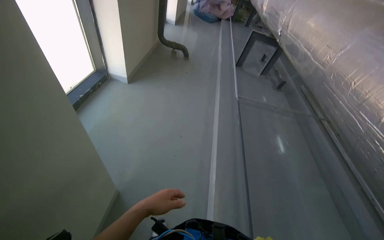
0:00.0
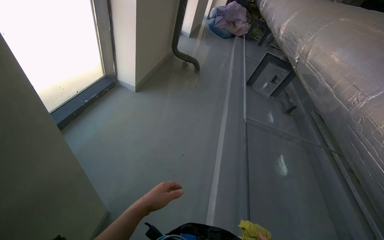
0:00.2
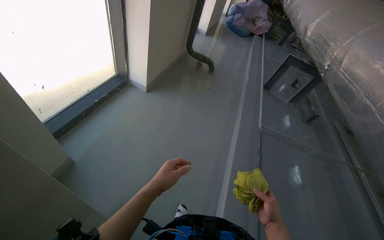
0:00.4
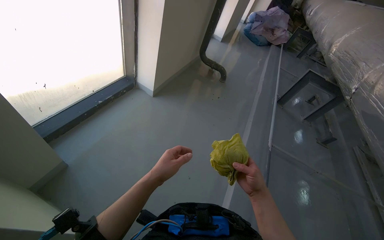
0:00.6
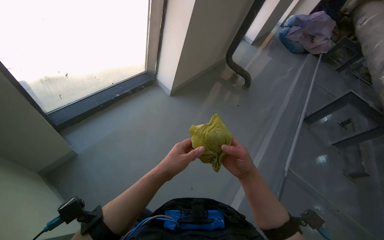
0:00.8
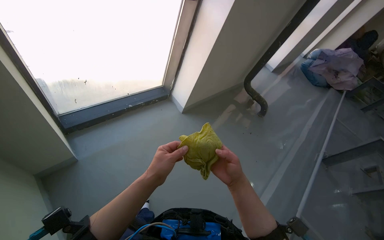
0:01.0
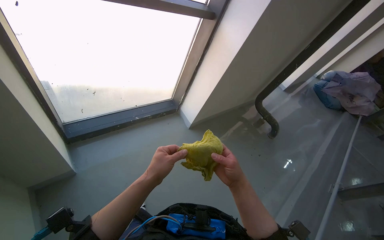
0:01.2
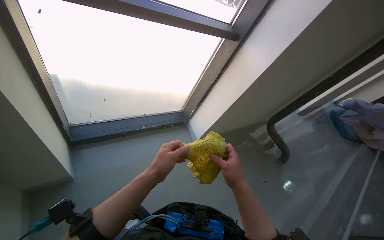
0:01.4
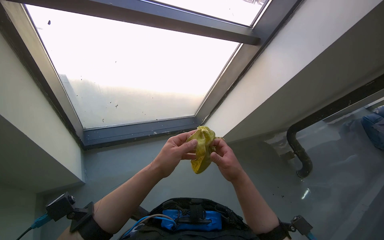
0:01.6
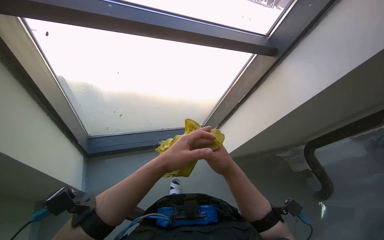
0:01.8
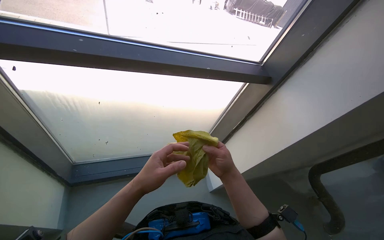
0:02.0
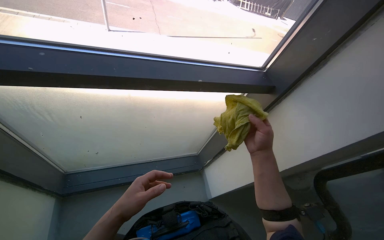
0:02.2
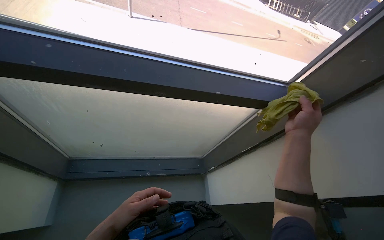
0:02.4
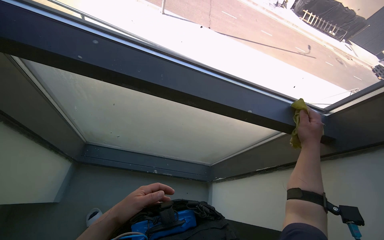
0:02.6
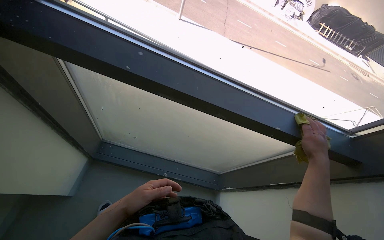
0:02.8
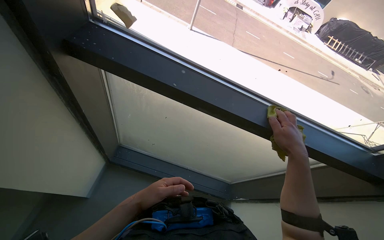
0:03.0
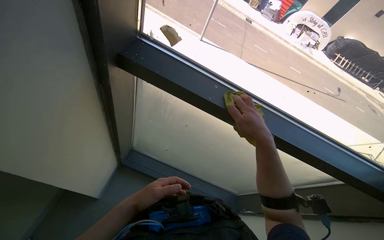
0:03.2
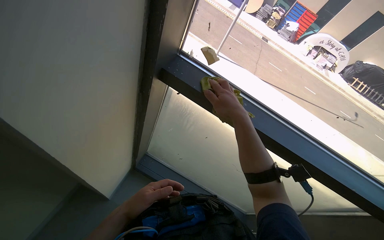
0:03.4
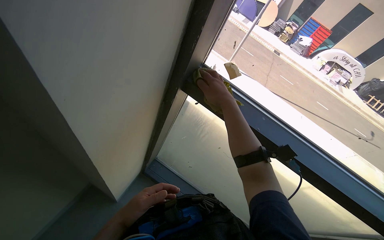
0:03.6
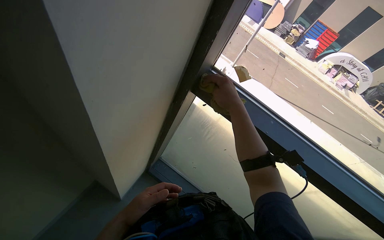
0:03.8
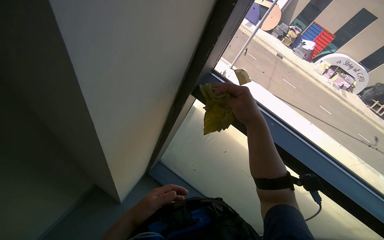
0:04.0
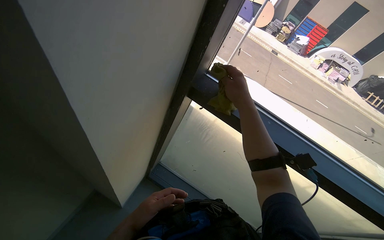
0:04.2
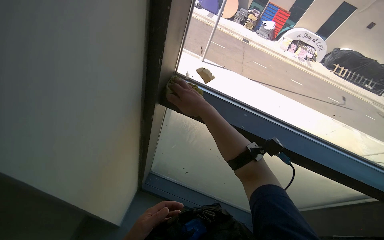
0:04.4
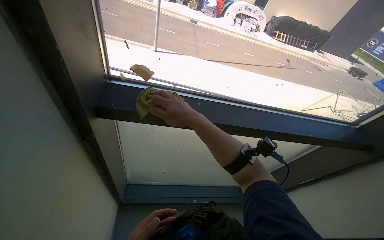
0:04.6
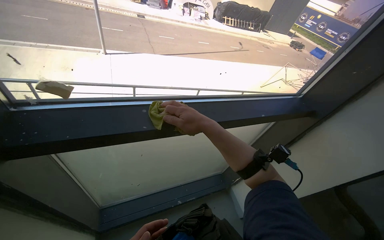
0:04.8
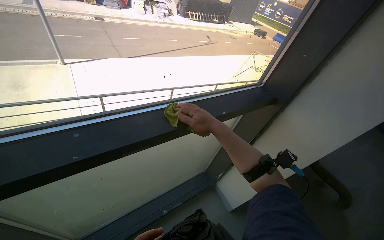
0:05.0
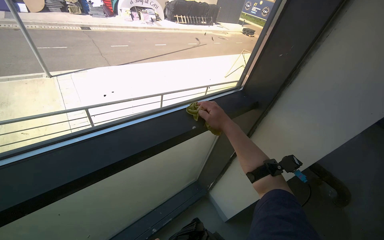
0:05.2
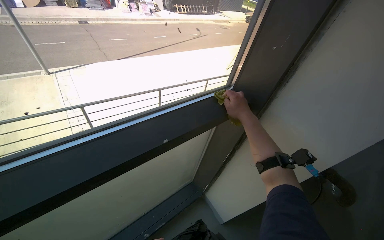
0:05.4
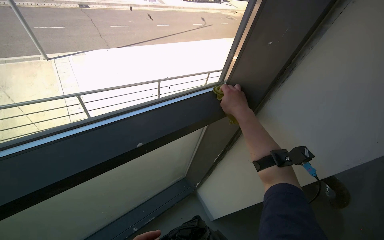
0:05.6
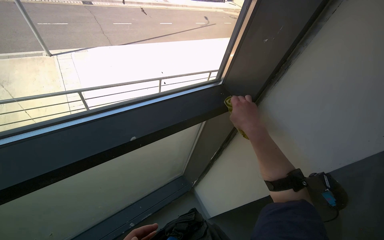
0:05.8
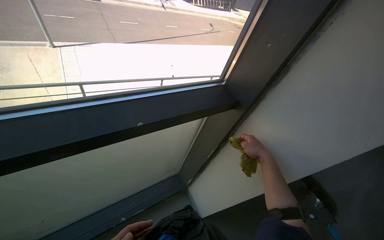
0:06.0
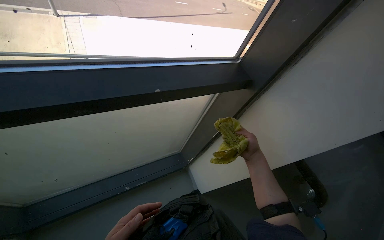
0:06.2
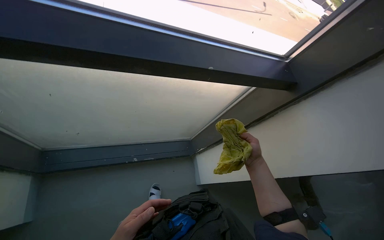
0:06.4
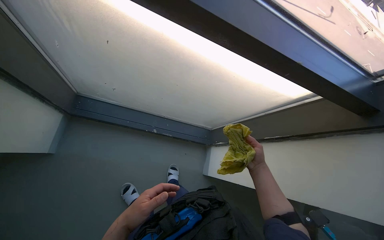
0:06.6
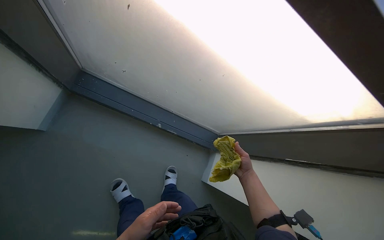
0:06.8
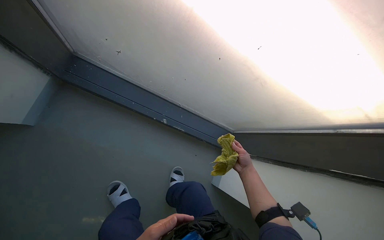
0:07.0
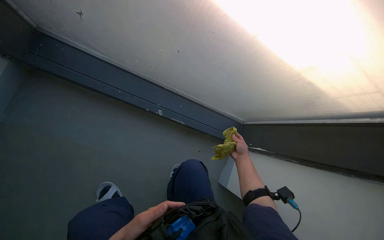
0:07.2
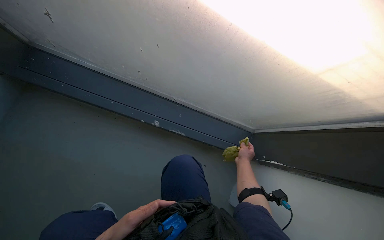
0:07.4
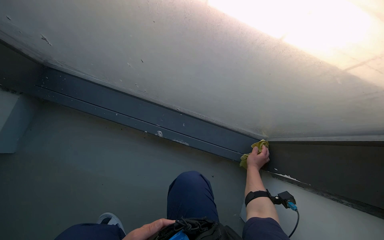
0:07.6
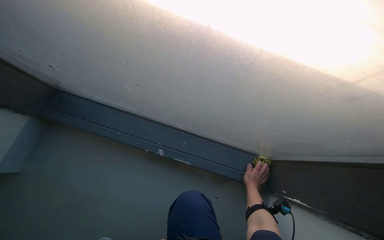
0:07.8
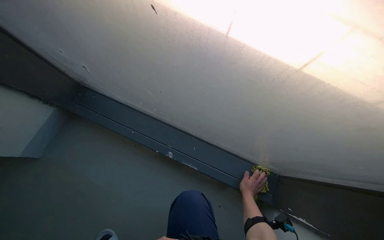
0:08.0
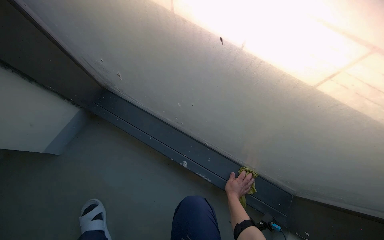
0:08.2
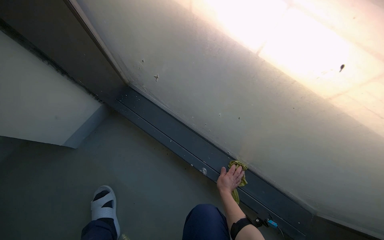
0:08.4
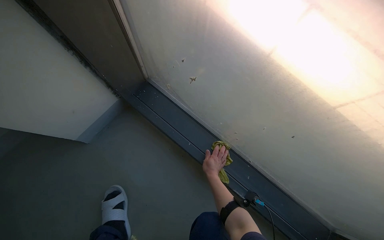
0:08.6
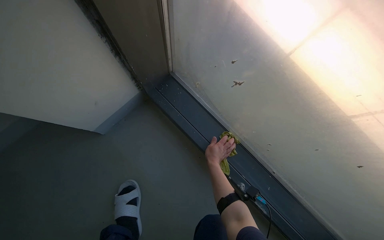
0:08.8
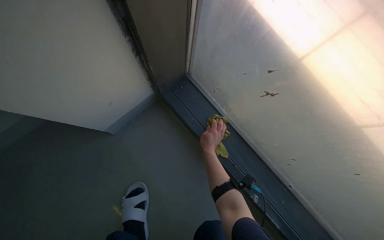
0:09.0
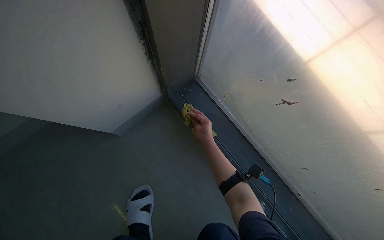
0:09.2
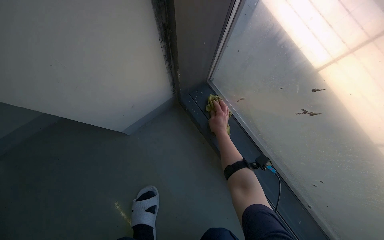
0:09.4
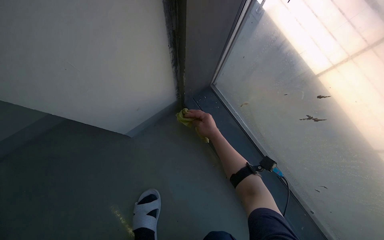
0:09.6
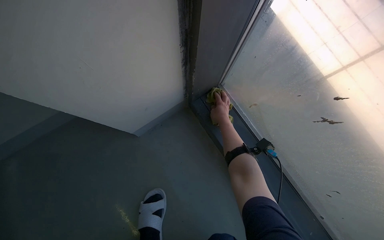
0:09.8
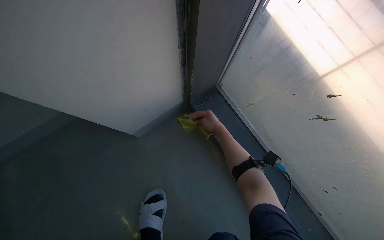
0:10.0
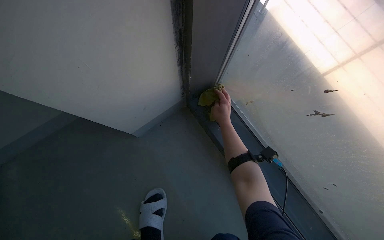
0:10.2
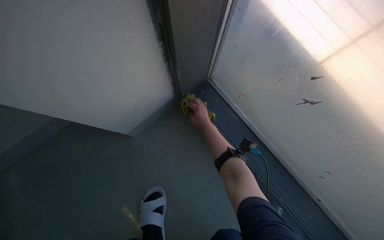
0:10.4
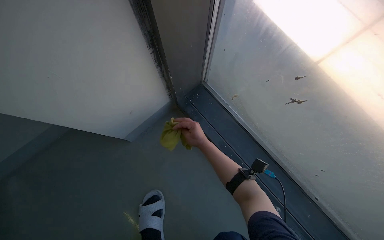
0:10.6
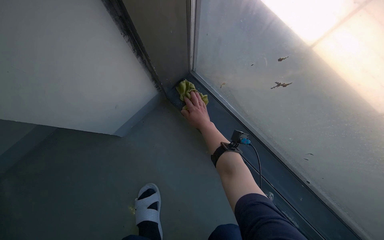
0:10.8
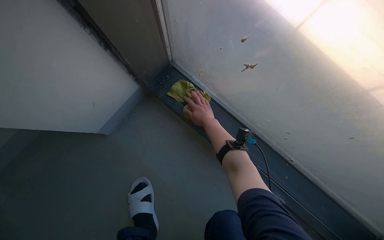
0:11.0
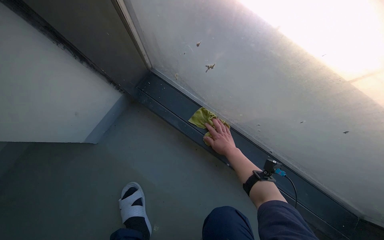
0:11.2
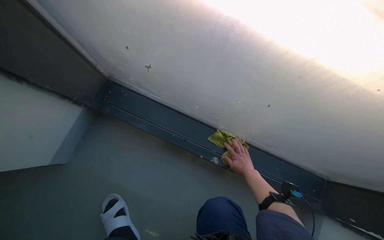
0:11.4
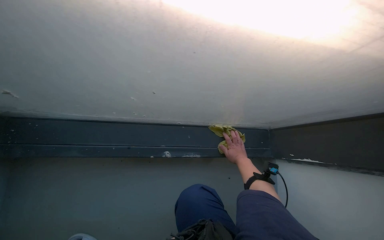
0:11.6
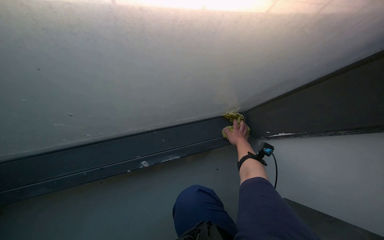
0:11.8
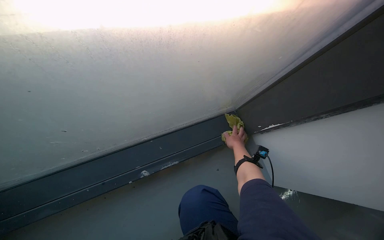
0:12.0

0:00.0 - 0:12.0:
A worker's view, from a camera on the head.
Job: wiping surfaces.
The whole recording: Filling bucket and wiping window frames. The worker fills the bucket with water, carries it to the work area, and wipes the window frames.
0:00.0 - 0:01.6: The camera is carried roughly 1 m. The head turns to the left by about 55 degrees. The wearer looks roughly 15 degrees further upward.
0:01.6 - 0:03.0: The camera travels approximately 40 cm. The wearer's head swings approximately 35 degrees to the left.
0:03.0 - 0:04.4: The right hand is displaced up the picture and to the left by some 50 cm.
0:04.4 - 0:06.0: The camera travels about 70 cm. The head turns to the right by about 45 degrees.
0:06.0 - 0:07.6: The wearer looks approximately 25 degrees further to the left. The right hand goes about 20 cm farther from the camera.
0:07.6 - 0:09.0: The head travels to the left, approximately 40 cm. The wearer's head swings approximately 30 degrees to the left.
0:09.0 - 0:10.4: The right hand is displaced up the picture by about 10 cm.
0:10.4 - 0:12.0: The wearer moves some 50 cm. The wearer looks some 70 degrees further to the right.

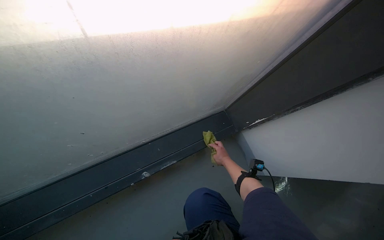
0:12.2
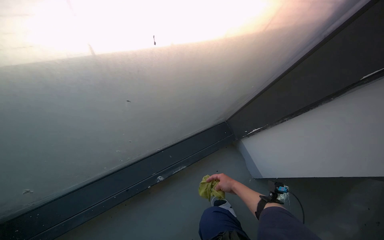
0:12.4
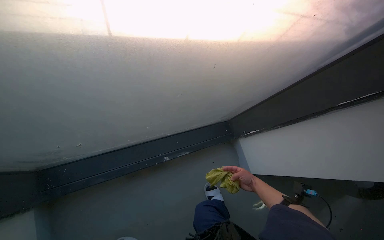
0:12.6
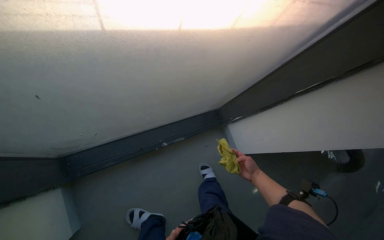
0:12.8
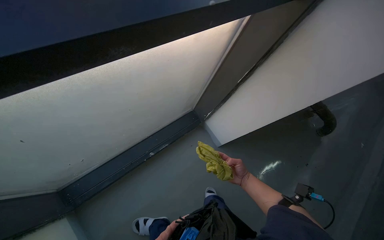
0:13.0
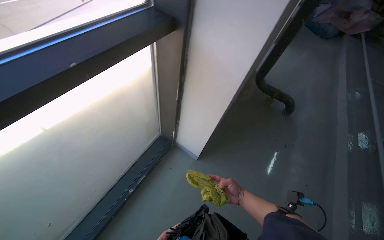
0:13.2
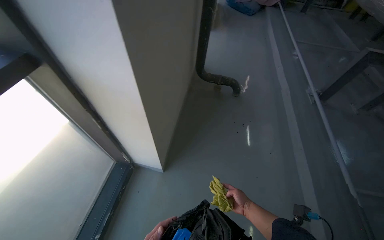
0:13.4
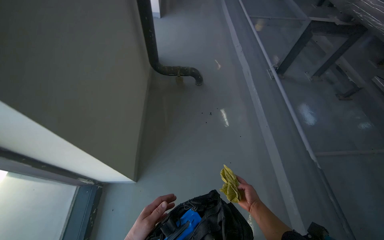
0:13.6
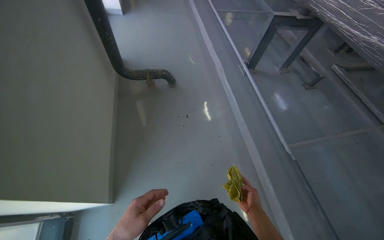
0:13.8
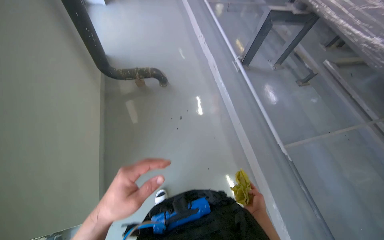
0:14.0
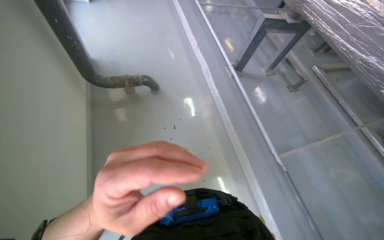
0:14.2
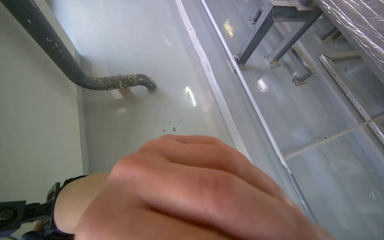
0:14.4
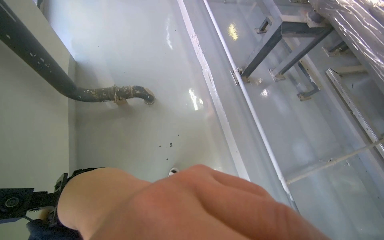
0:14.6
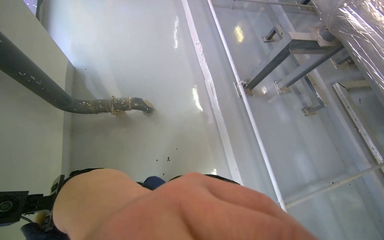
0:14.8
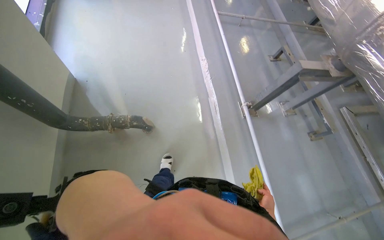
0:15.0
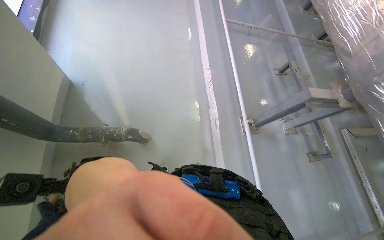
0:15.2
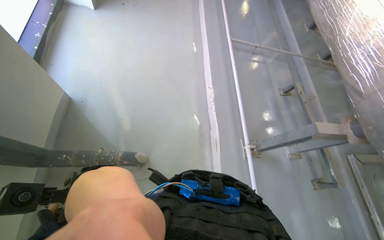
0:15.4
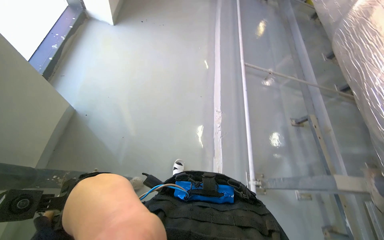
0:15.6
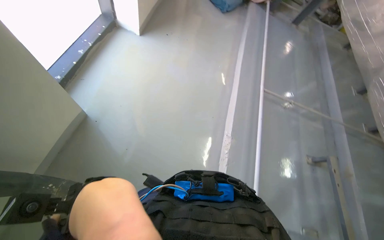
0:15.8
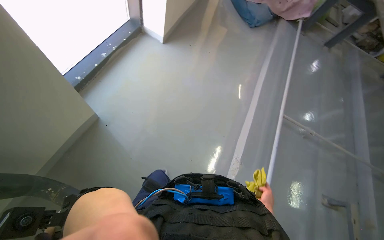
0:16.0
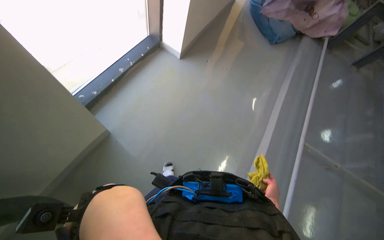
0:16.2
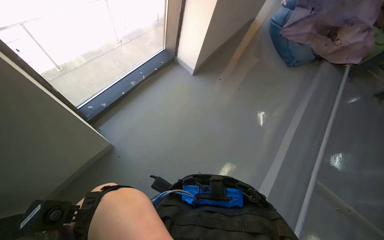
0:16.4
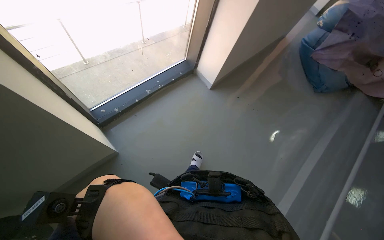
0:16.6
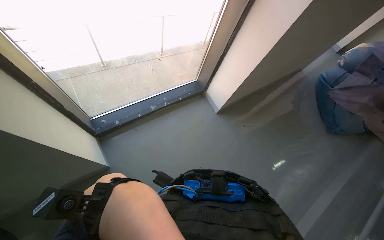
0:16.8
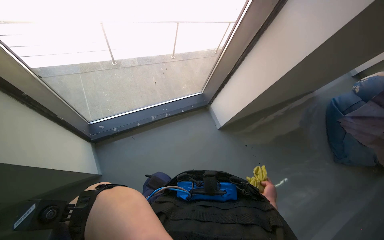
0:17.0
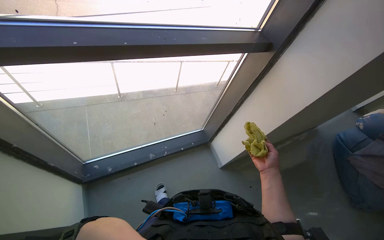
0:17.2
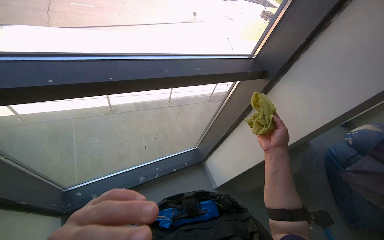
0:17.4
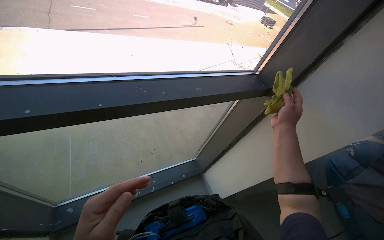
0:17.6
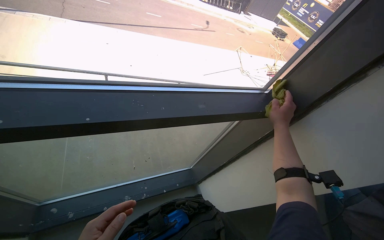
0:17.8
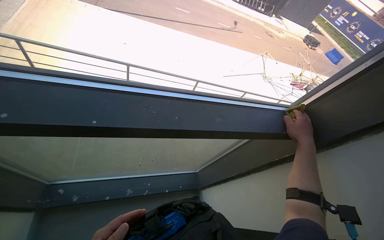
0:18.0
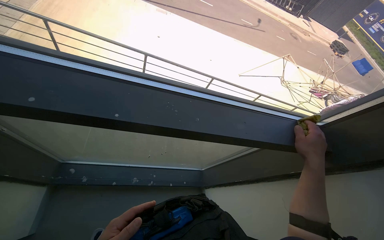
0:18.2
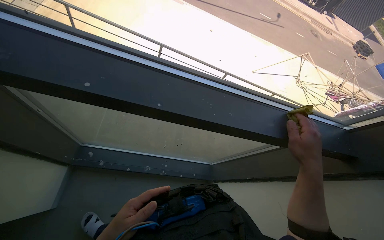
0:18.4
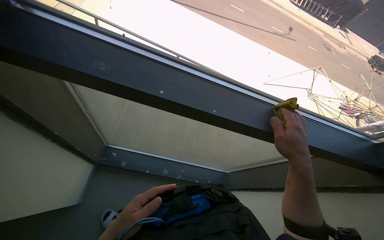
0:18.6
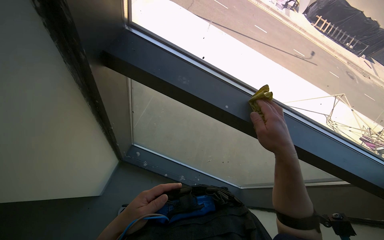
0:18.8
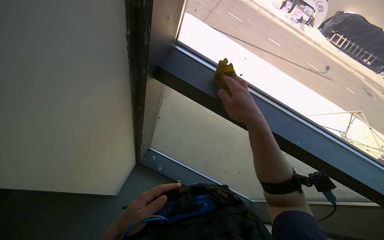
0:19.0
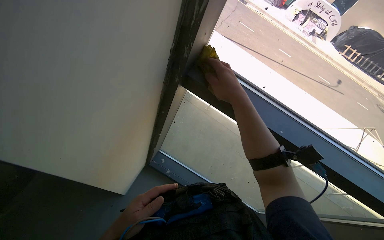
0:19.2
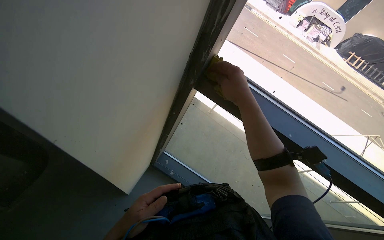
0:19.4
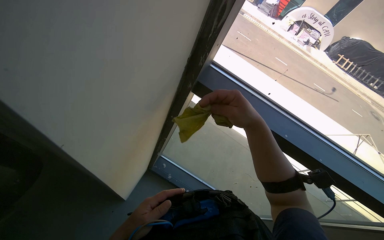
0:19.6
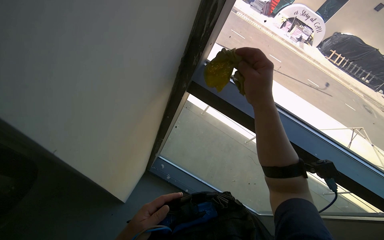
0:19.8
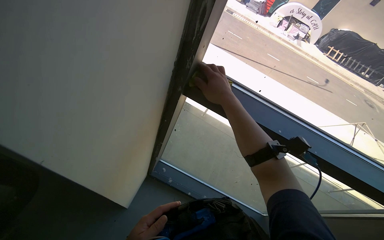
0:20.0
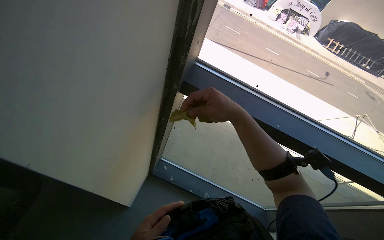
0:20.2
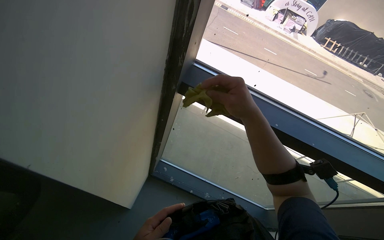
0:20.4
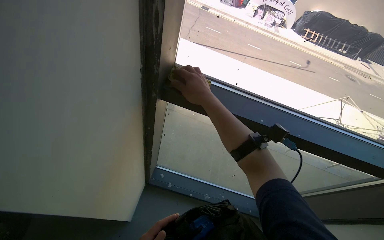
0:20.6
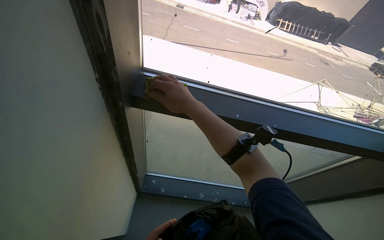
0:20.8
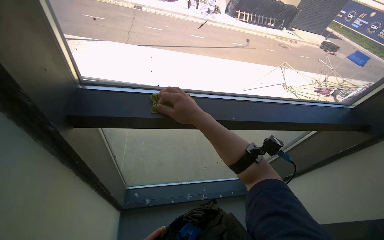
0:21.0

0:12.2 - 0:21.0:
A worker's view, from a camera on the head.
Job: wiping surfaces.
The whole recording: Filling bucket and wiping window frames. The worker fills the bucket with water, carries it to the work area, and wipes the window frames.
0:12.2 - 0:13.6: The camera is carried roughly 70 cm. The wearer looks approximately 50 degrees further to the right.
0:13.6 - 0:15.2: The camera travels some 1 m.
0:15.2 - 0:16.6: The camera is carried roughly 1 m. The wearer's head swings approximately 55 degrees to the left. The wearer looks approximately 15 degrees further upward.
0:16.6 - 0:18.0: The head travels about 70 cm. The view tilts approximately 20 degrees upward. The scene turns about 35 degrees clockwise in the picture.
0:18.0 - 0:19.6: The camera is carried about 50 cm. The wearer looks approximately 35 degrees further to the left.
0:19.6 - 0:21.0: The head turns to the right by approximately 35 degrees.
